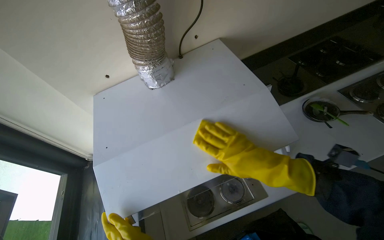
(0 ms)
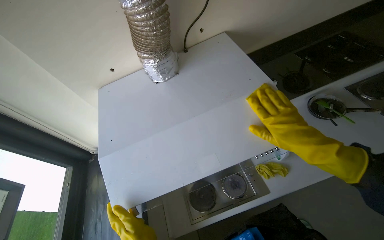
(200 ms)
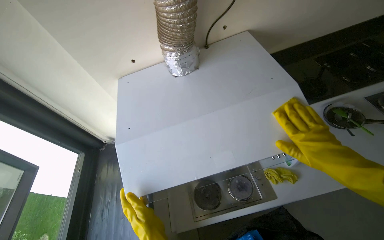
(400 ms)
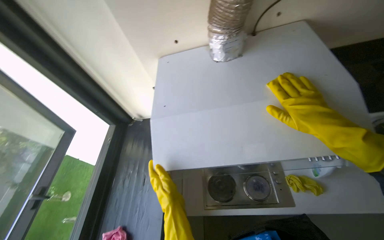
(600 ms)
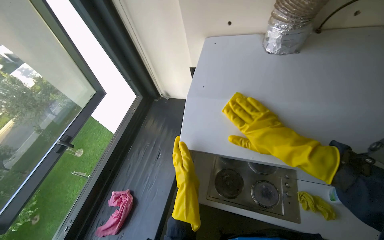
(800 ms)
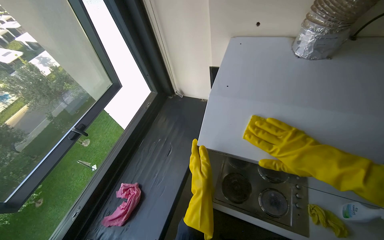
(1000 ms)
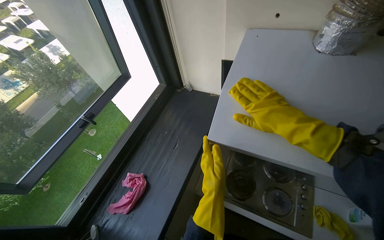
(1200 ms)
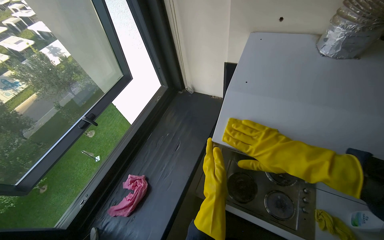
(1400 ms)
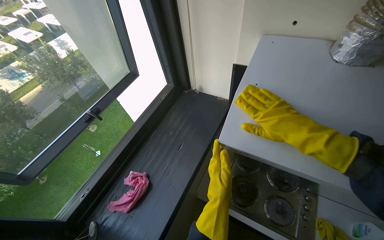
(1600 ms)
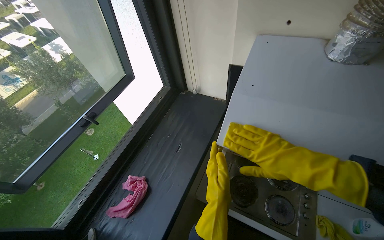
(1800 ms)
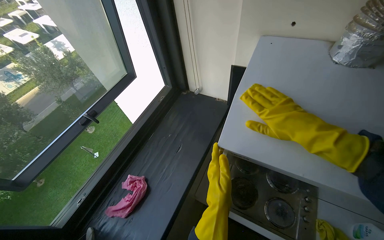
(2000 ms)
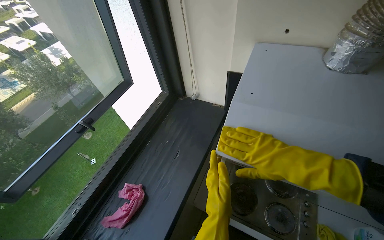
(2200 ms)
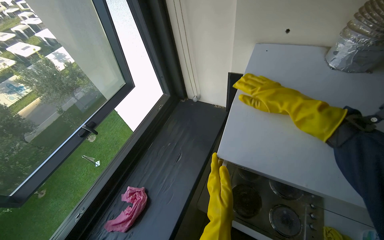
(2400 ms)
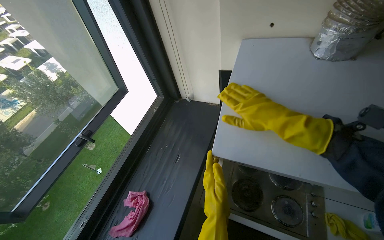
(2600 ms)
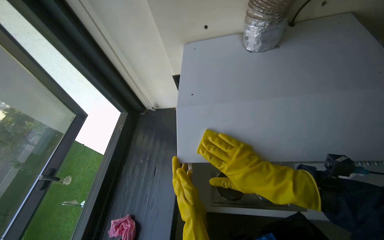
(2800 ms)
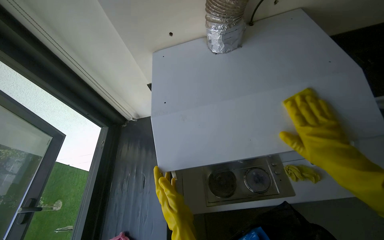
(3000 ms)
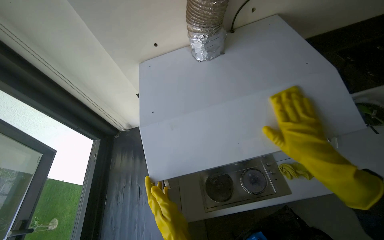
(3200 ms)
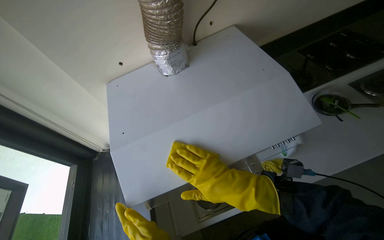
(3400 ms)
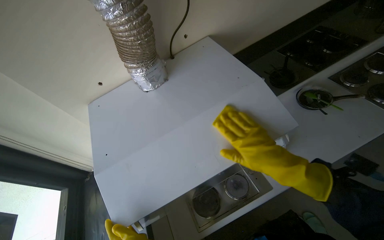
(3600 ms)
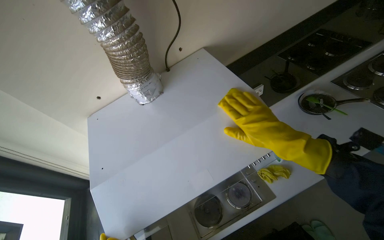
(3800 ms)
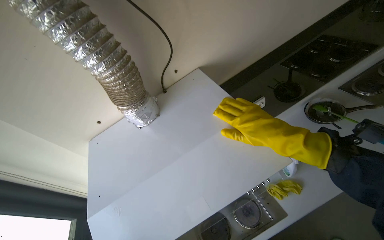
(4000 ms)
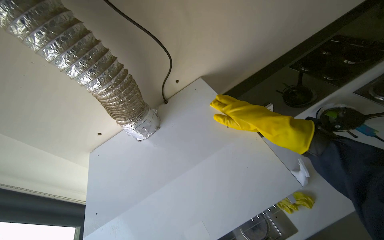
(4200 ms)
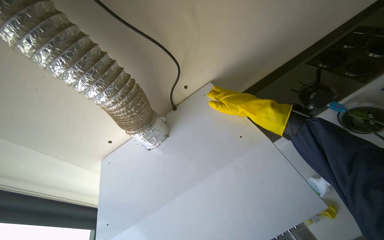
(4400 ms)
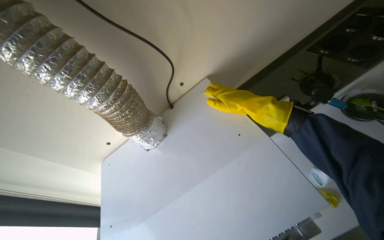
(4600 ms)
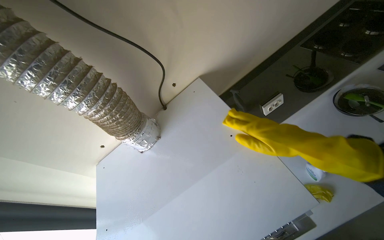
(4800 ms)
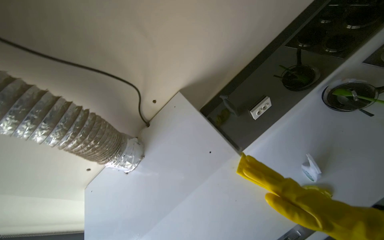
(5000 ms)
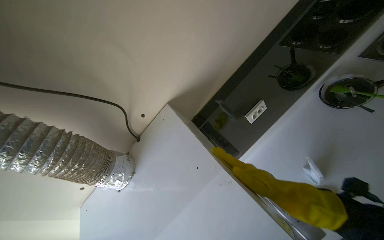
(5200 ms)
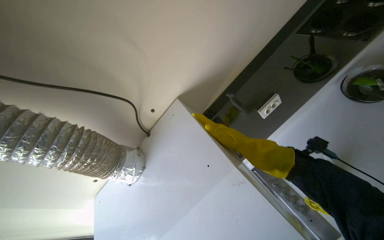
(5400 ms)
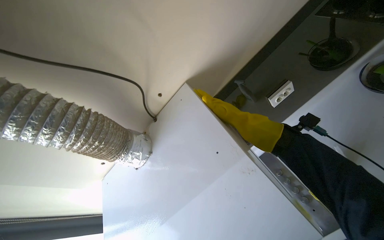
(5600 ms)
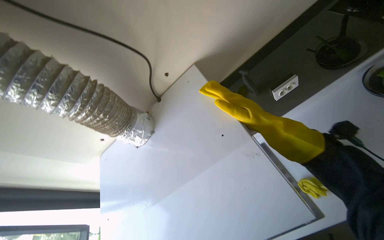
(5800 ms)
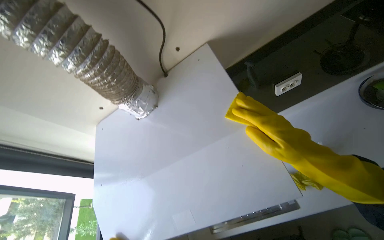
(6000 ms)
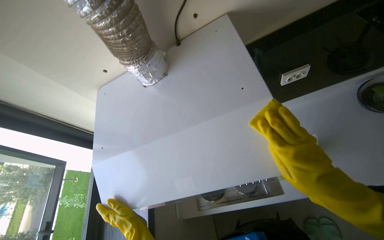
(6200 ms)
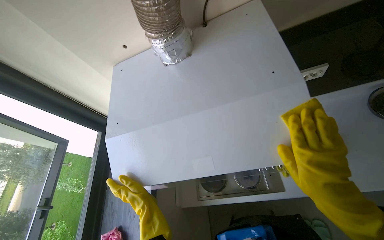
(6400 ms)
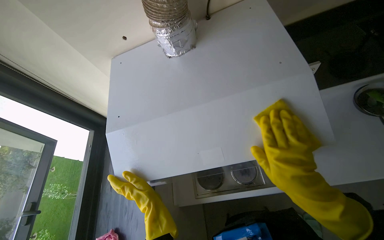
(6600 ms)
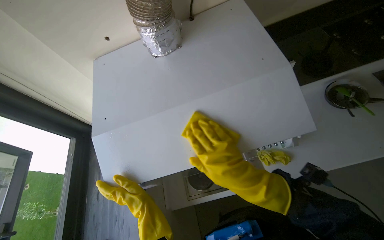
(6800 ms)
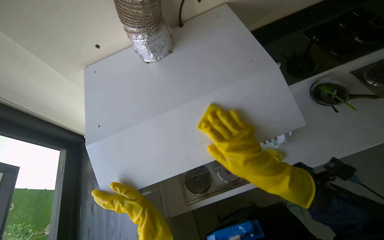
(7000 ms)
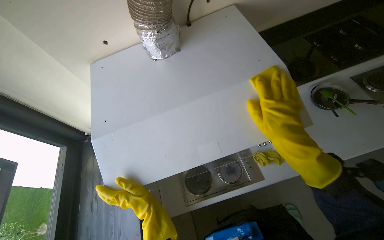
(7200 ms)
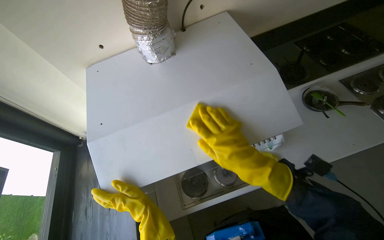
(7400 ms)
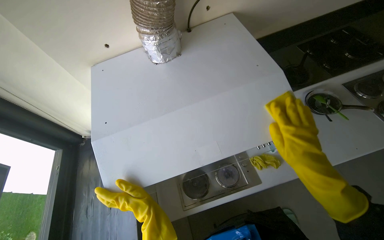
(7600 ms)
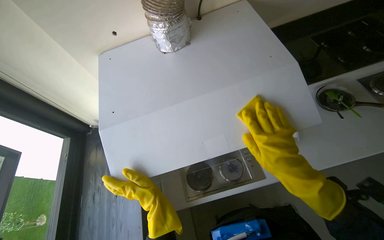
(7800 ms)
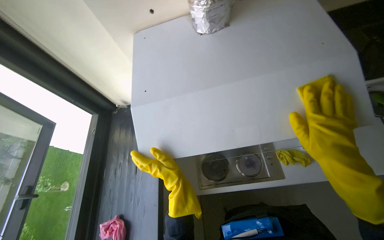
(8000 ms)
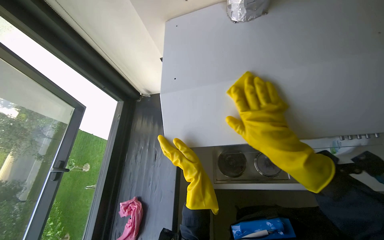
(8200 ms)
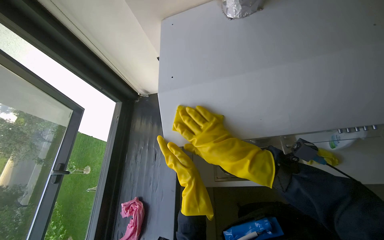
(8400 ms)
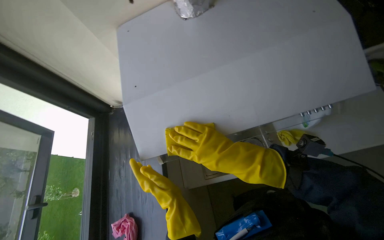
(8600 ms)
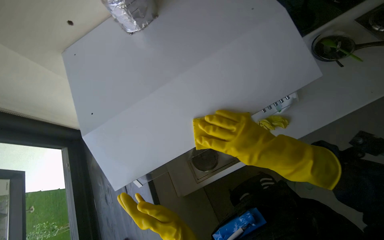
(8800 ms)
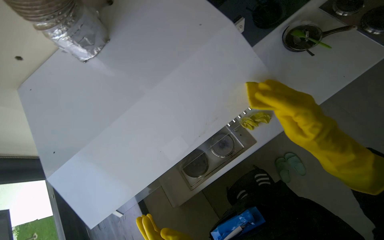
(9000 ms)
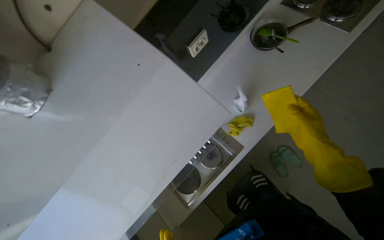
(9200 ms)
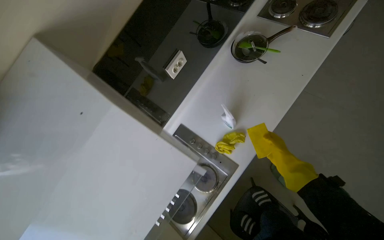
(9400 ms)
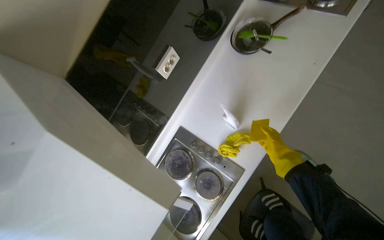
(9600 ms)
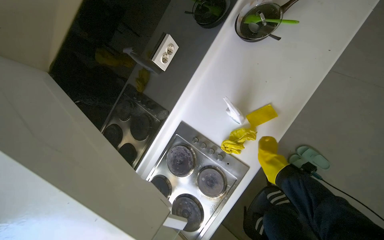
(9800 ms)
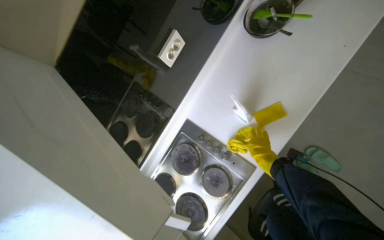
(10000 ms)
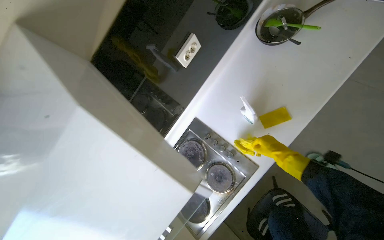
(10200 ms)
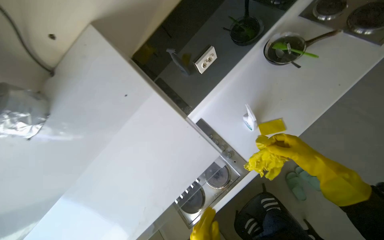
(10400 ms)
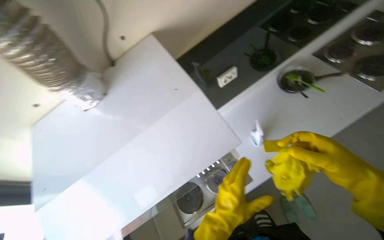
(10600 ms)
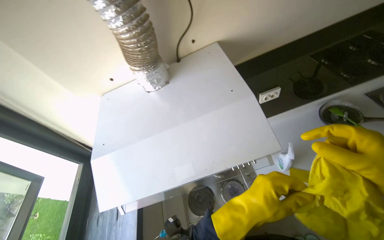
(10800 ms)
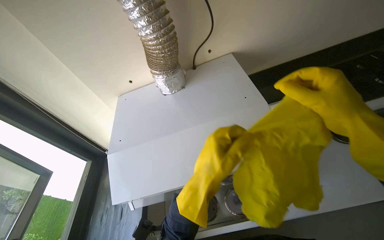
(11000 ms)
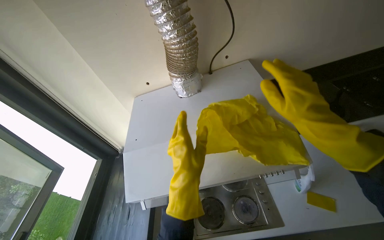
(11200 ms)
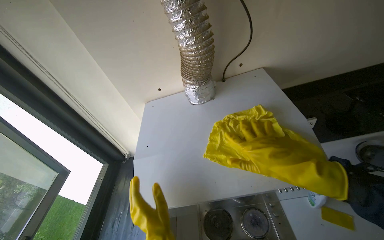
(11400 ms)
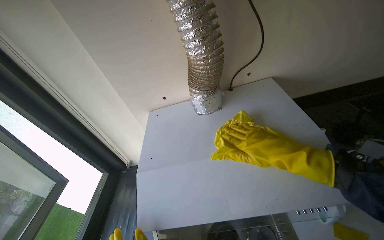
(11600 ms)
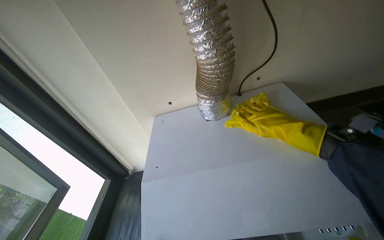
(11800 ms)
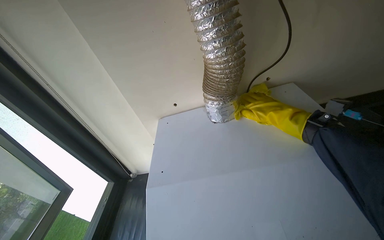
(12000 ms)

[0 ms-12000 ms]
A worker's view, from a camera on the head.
Job: cleaning kitchen.
The whole recording: Cleaning kitchen range hood. The worker sprays cleaner and wipes the kitchen range hood with a cloth.
0 ms to 1600 ms: The head rotates some 45 degrees to the left.
1600 ms to 3000 ms: The head turns to the right by approximately 35 degrees.
3000 ms to 4400 ms: The right hand travels up the picture and farther from the camera by about 35 cm.
4400 ms to 6000 ms: The view tilts roughly 15 degrees downward.
6000 ms to 7600 ms: The camera is aimed about 20 degrees further to the right. The right hand swings left and right, about 15 cm each way, with 3 reversals.
9000 ms to 10400 ms: The right hand travels to the right and farther from the camera by about 30 cm.
10400 ms to 12000 ms: The wearer's head swings approximately 40 degrees to the left. The wearer looks roughly 20 degrees further upward.

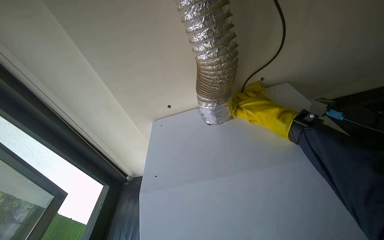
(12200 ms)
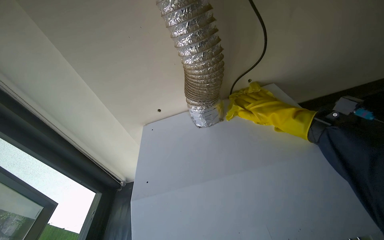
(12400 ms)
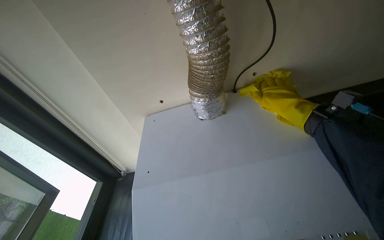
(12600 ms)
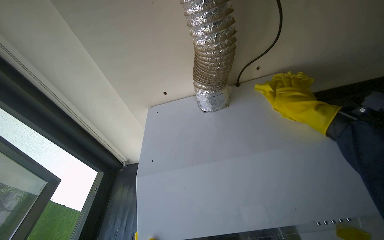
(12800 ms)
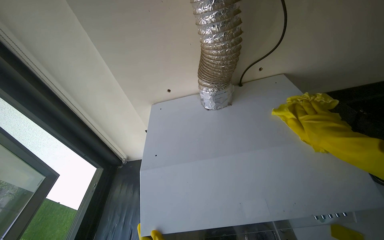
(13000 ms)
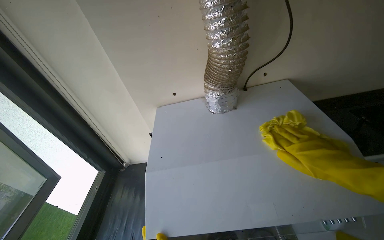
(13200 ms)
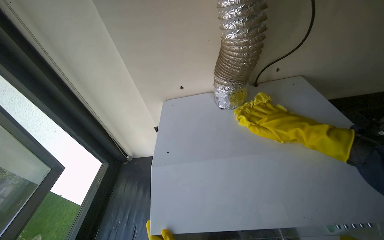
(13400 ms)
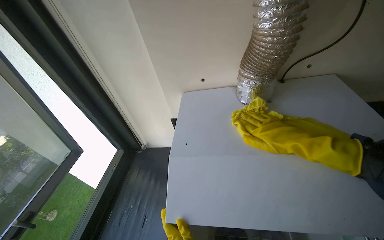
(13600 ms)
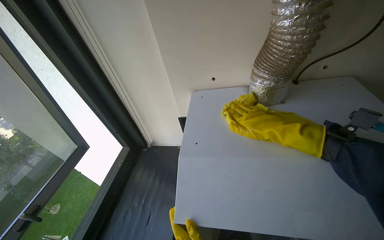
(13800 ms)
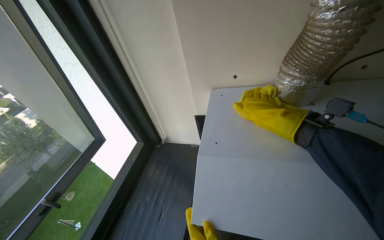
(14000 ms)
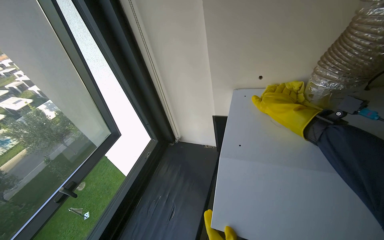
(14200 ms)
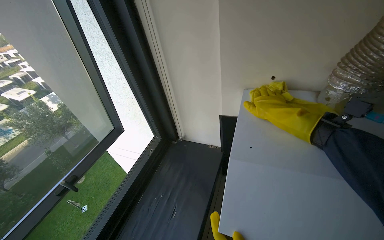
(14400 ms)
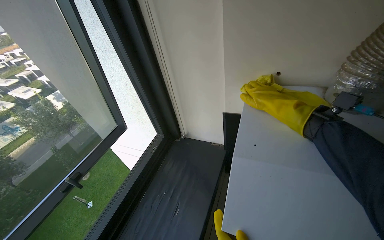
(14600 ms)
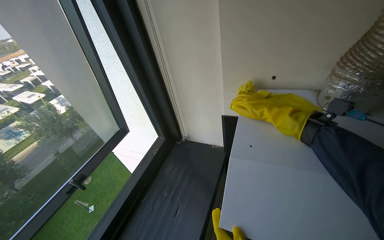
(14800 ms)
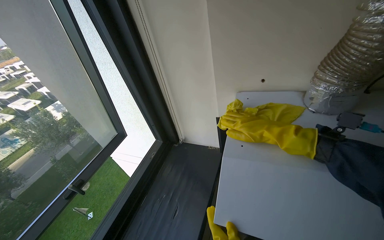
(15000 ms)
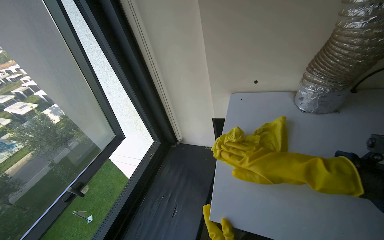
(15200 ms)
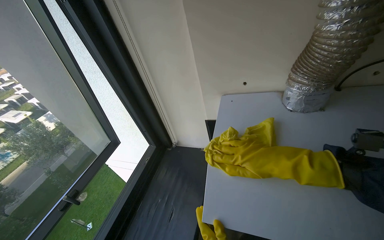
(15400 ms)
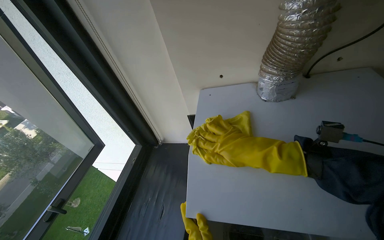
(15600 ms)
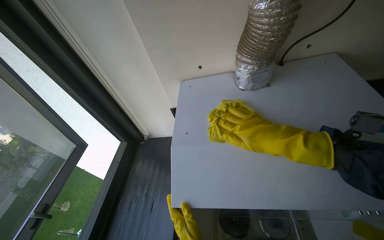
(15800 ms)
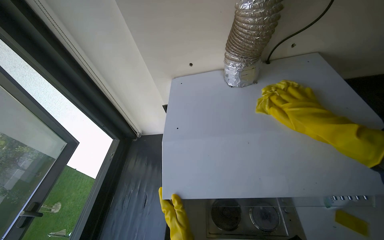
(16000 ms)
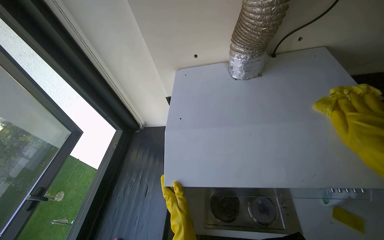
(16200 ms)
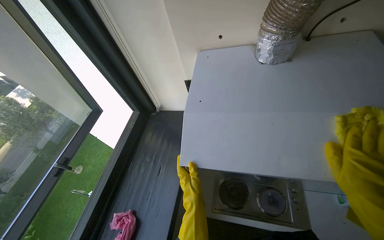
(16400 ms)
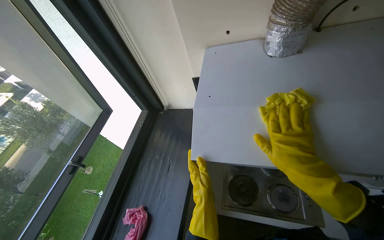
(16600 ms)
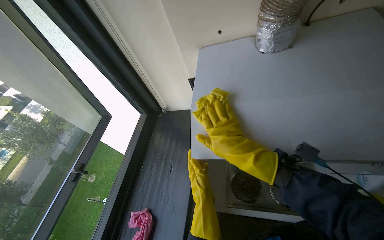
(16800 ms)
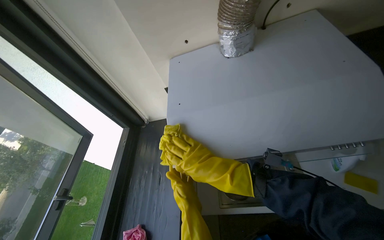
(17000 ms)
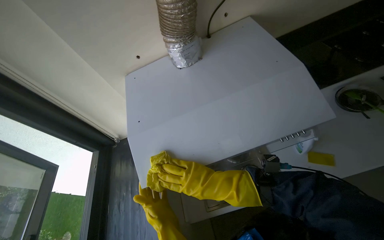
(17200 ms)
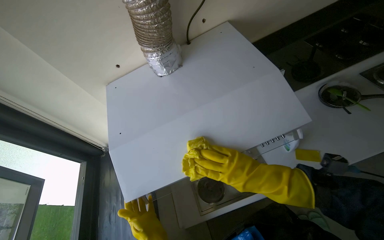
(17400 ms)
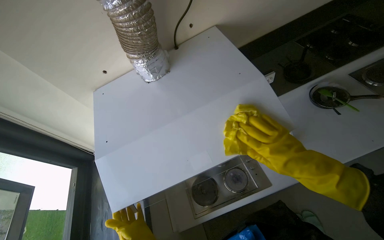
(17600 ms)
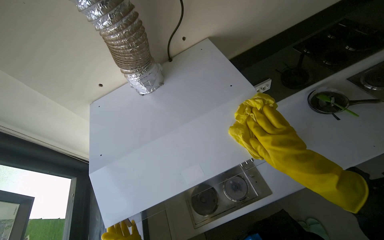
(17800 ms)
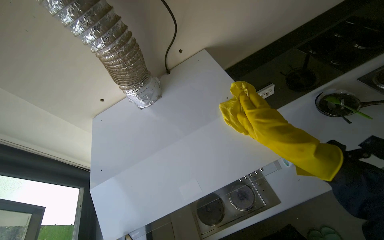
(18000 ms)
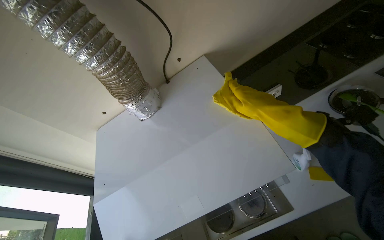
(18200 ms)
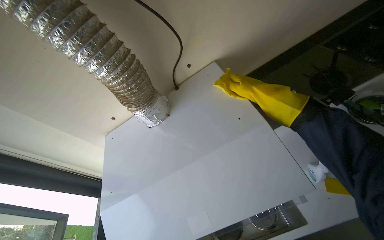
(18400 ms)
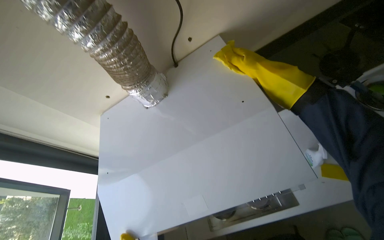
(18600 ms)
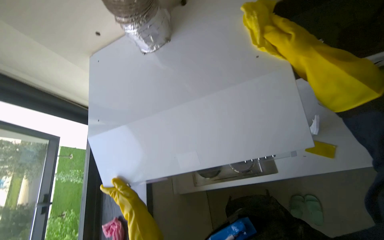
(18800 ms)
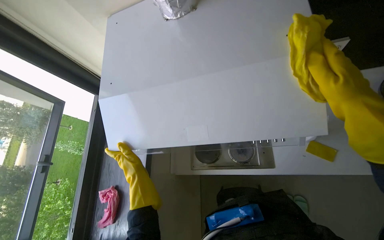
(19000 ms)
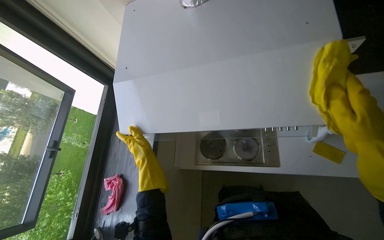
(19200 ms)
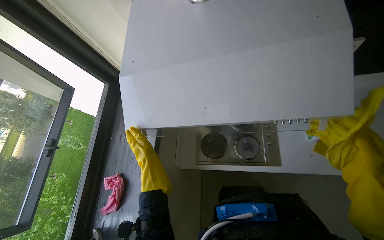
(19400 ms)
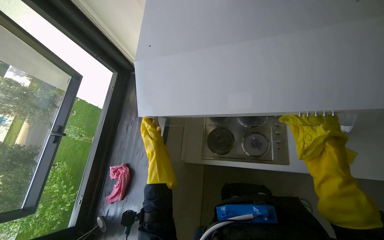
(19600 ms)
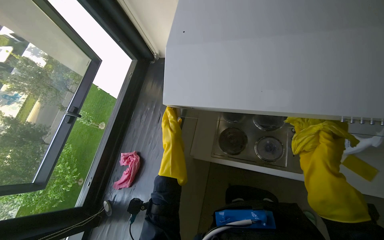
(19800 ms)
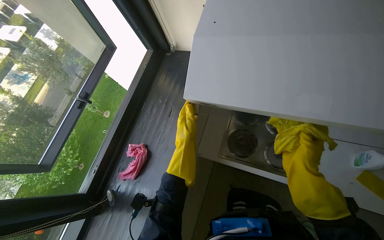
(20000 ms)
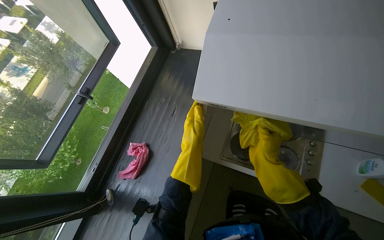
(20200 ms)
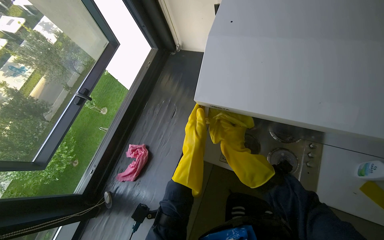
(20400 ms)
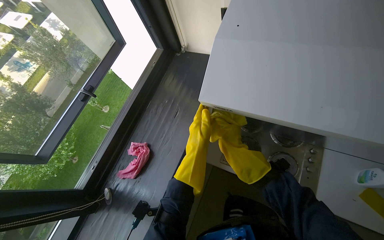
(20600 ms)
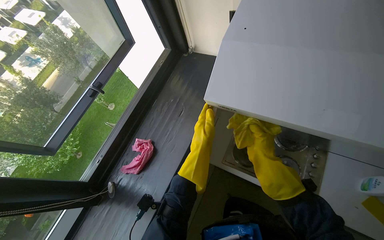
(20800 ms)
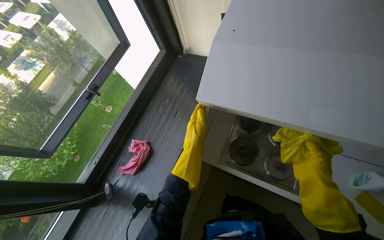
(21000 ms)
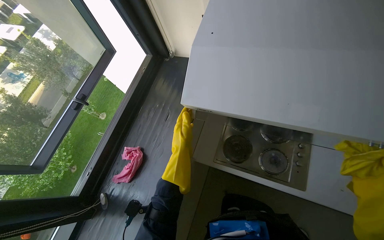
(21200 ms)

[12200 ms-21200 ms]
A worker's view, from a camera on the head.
Job: cleaning kitchen.
The whole recording: Cleaning kitchen range hood. The worker sprays cleaner and wipes the kitchen range hood with a cloth.
12200 ms to 13800 ms: The right hand swings nearer and farther, roughly 20 cm each way, with 3 reversals.
16600 ms to 18200 ms: The scene rotates counterclockwise by approximately 30 degrees.
18200 ms to 19800 ms: The view tips downward by approximately 25 degrees. Everything in view rotates some 30 degrees clockwise.
